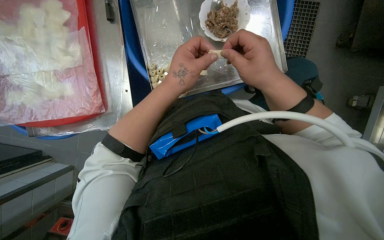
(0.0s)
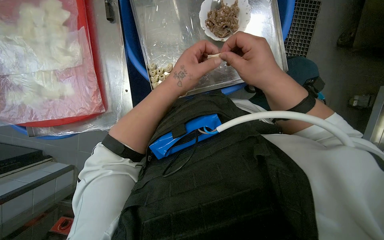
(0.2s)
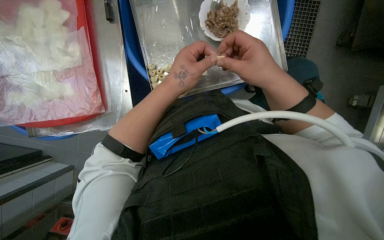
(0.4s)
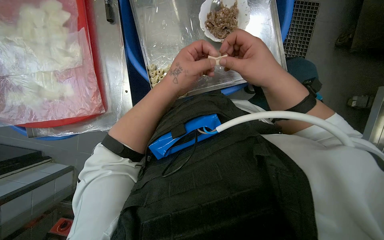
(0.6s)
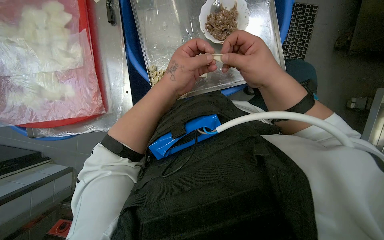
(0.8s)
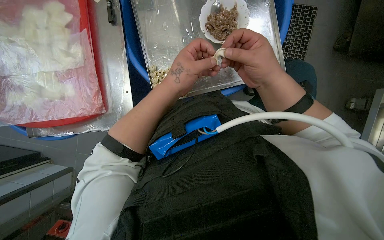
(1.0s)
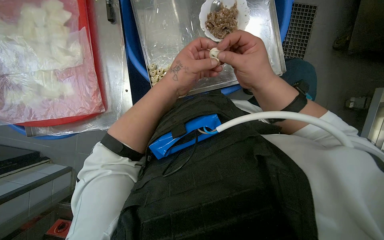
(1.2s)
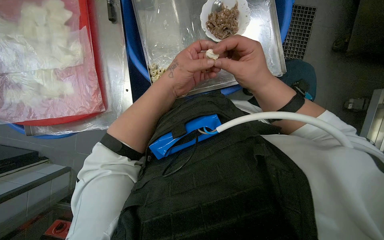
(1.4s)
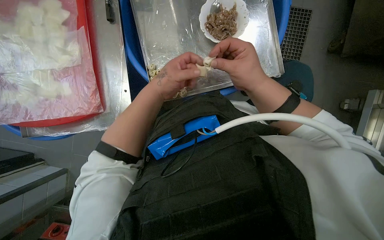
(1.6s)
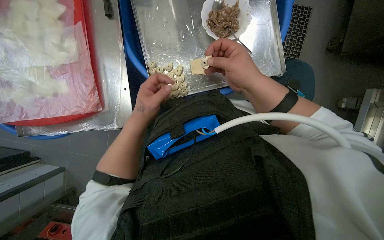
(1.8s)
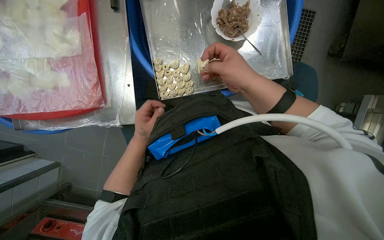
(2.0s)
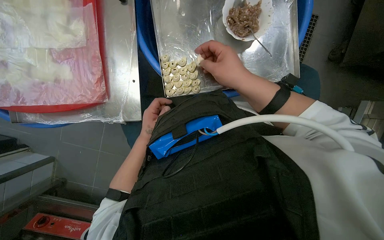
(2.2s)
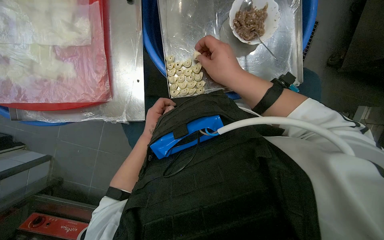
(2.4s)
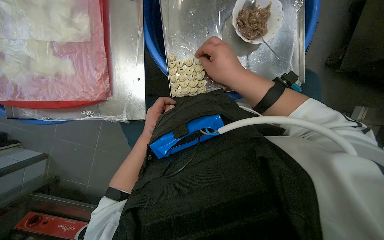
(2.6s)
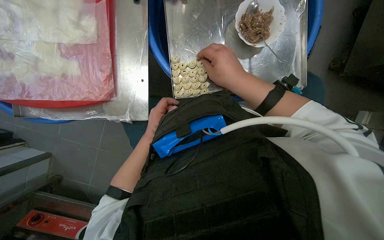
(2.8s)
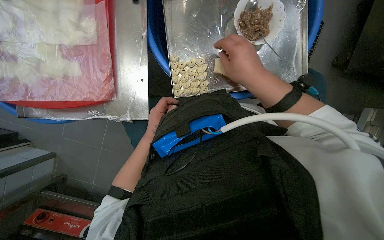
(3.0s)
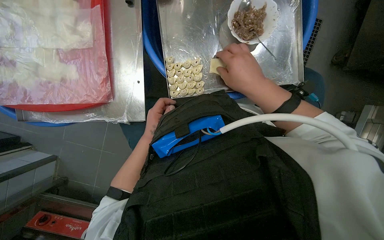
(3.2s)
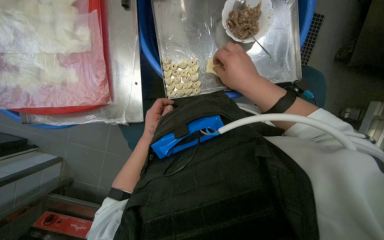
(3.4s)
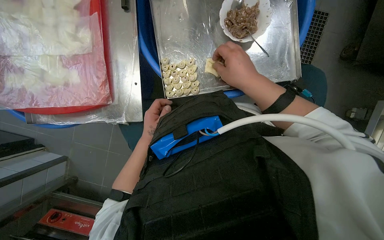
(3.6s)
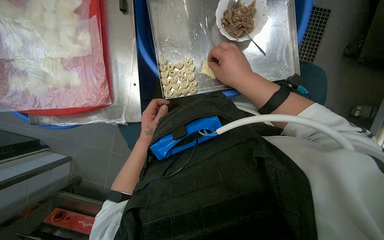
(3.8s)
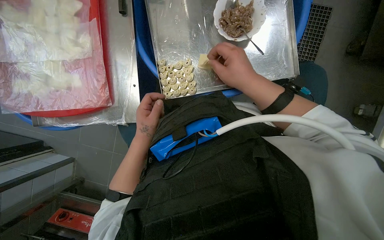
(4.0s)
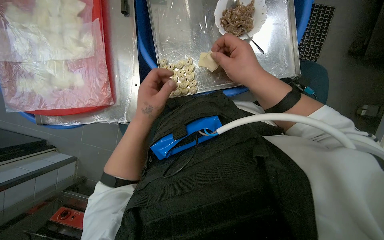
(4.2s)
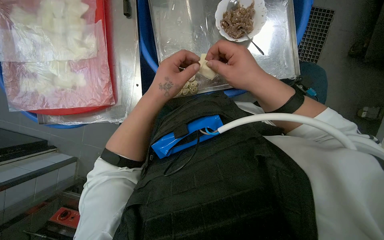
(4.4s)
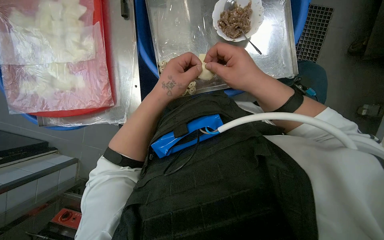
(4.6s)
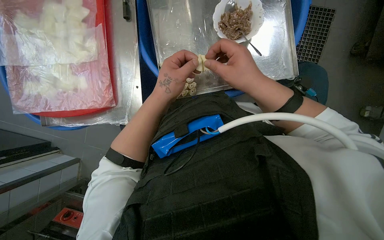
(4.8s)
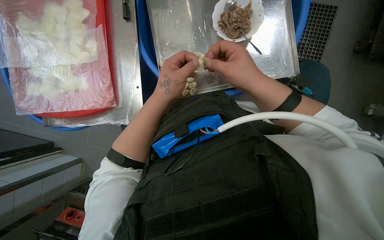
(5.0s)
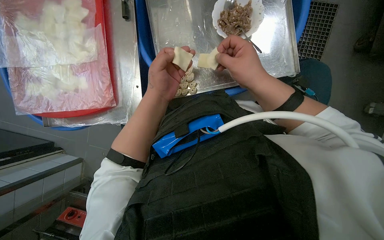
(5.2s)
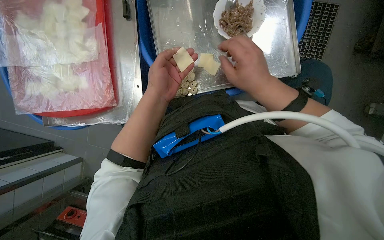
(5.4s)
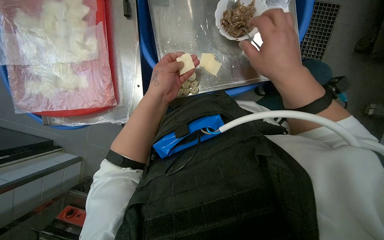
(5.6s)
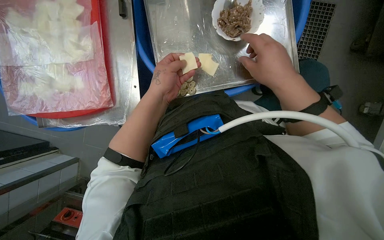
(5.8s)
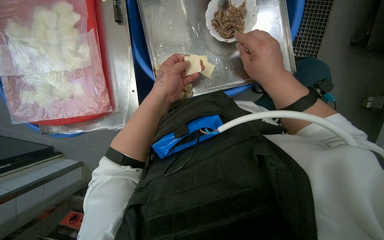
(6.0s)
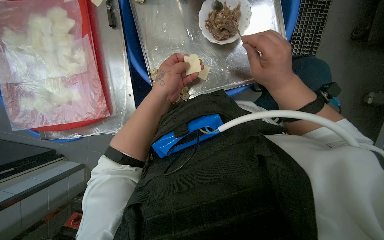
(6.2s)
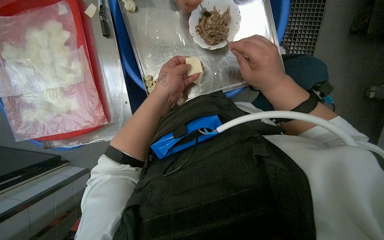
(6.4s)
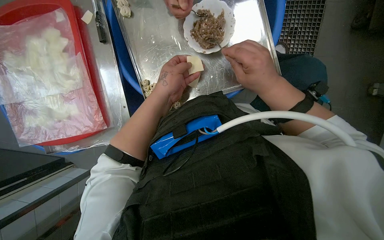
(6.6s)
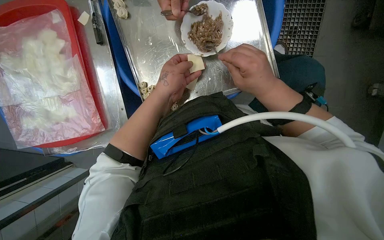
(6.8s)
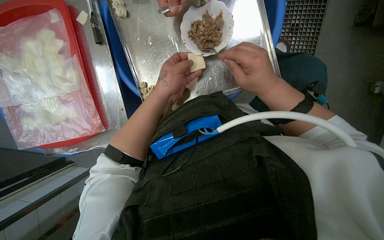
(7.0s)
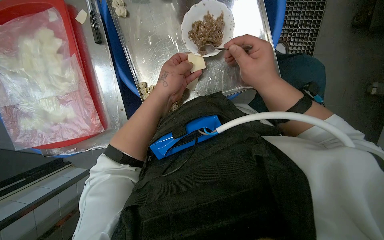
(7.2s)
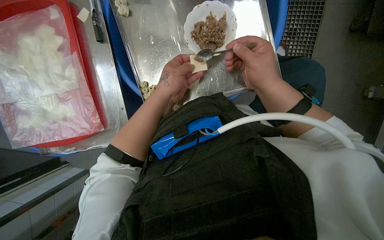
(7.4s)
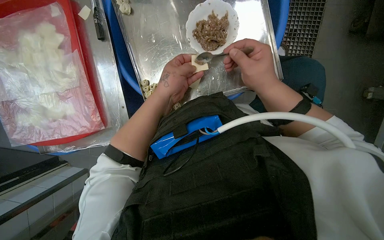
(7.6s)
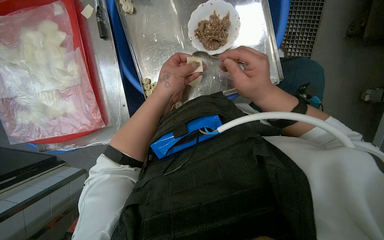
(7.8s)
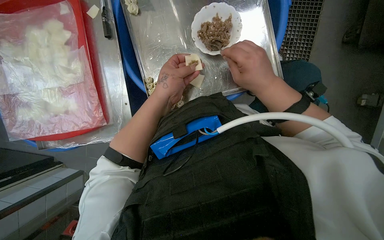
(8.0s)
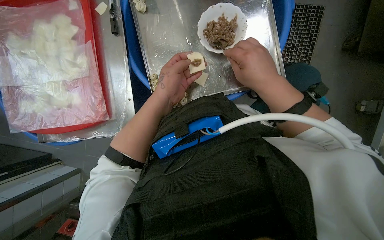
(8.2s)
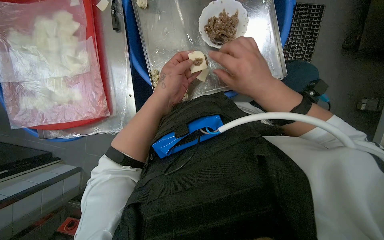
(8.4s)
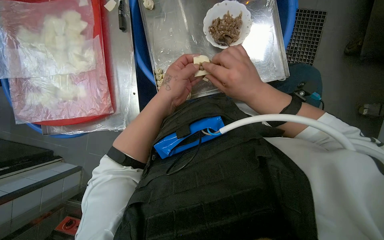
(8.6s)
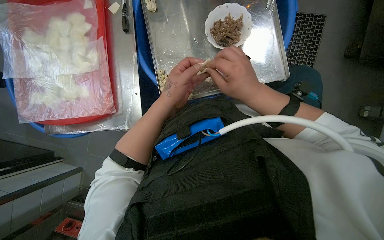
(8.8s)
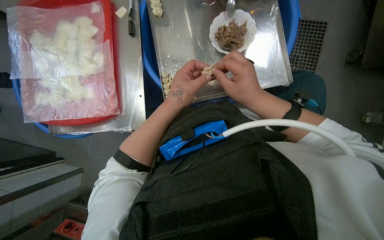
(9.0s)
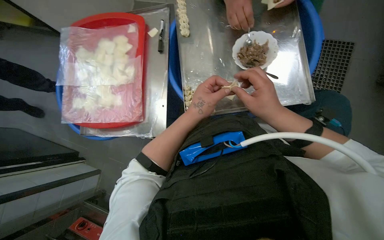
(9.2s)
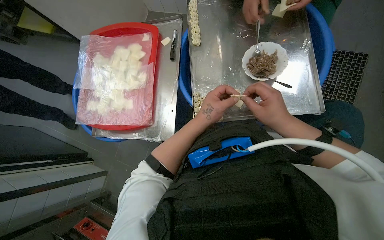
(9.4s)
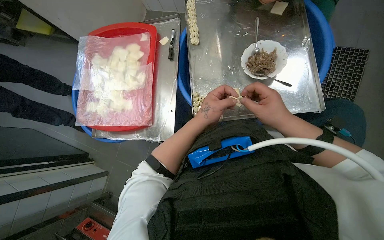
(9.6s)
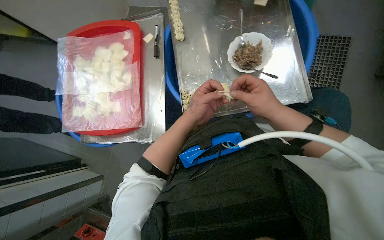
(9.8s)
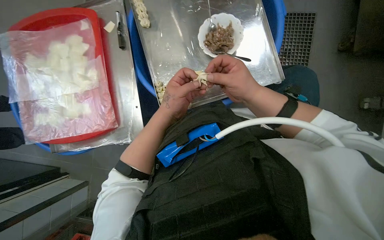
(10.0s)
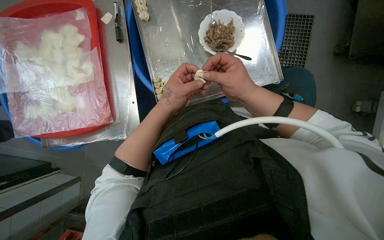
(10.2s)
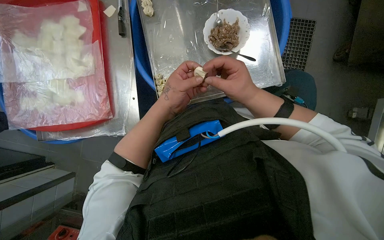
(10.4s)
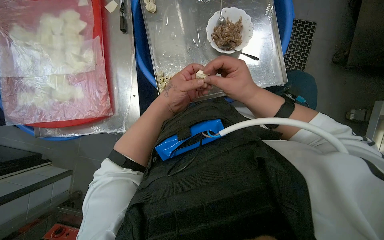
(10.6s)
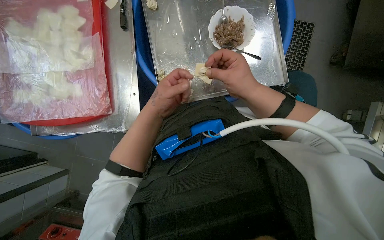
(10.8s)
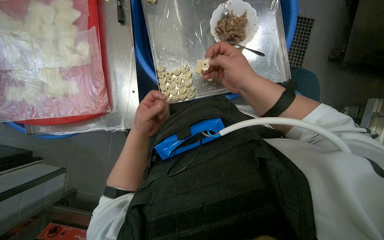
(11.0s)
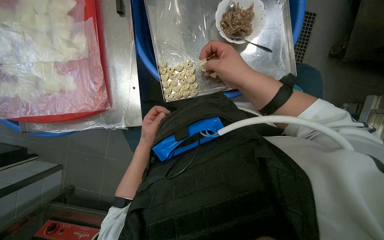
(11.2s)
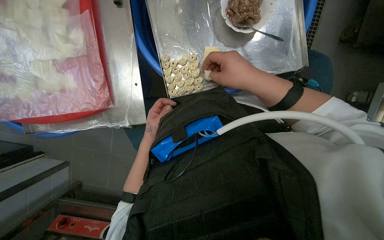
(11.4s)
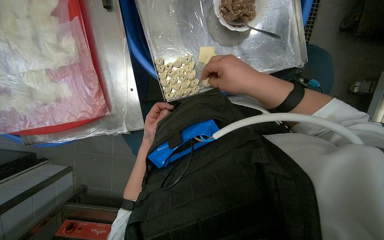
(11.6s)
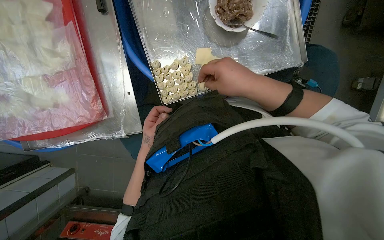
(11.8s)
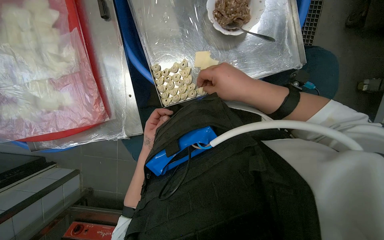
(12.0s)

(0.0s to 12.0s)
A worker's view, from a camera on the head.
Job: preparing food.
The whole recording: Making dumplings with meat filling. The worker picks up dough, fills it with meat, folds it, and places the finished dumpling on a tray.
0.0s - 1.6s: The hands work in one place, with small movements.
1.6s - 3.0s: The left hand travels farther from the camera and down the picture by roughly 20 cm.
3.0s - 4.4s: The left hand goes about 20 cm nearer to the camera.
4.4s - 6.0s: The left hand shifts some 10 cm farther from the camera.
6.0s - 7.6s: The hands work in one place, with small movements.
9.0s - 10.4s: The hands work in one place, with small movements.
10.4s - 12.0s: The left hand moves farther from the camera and down the picture, approximately 15 cm.

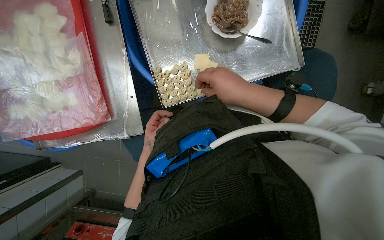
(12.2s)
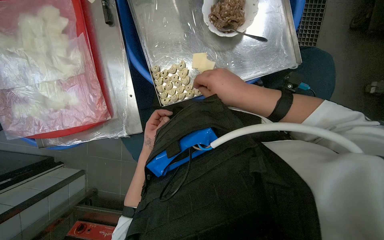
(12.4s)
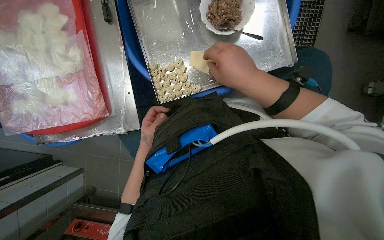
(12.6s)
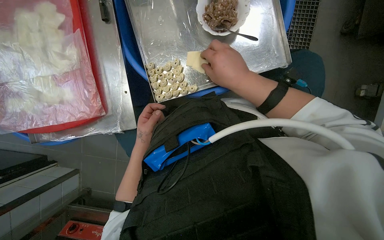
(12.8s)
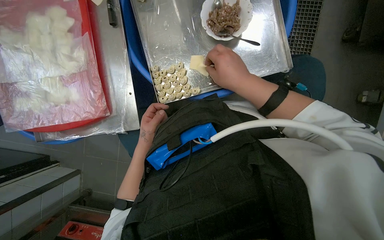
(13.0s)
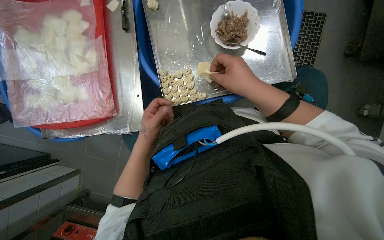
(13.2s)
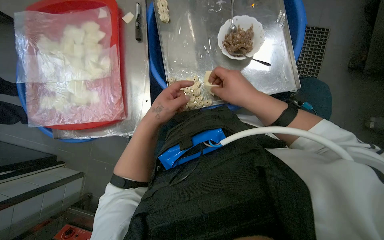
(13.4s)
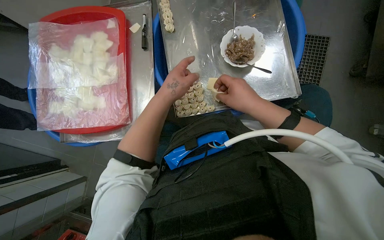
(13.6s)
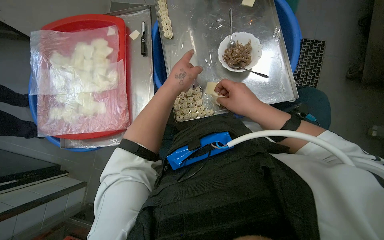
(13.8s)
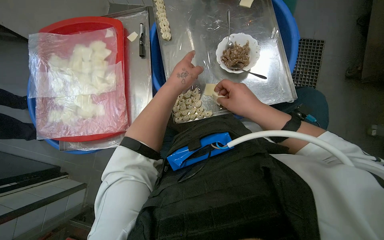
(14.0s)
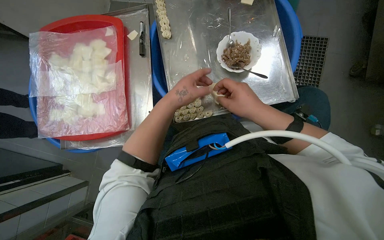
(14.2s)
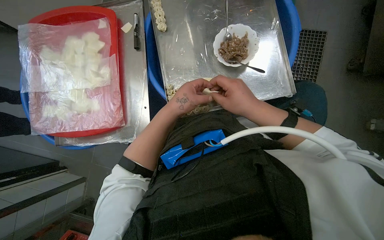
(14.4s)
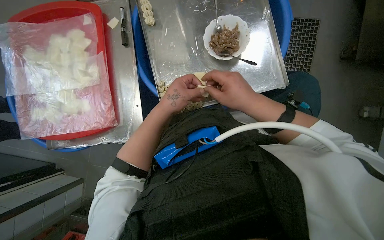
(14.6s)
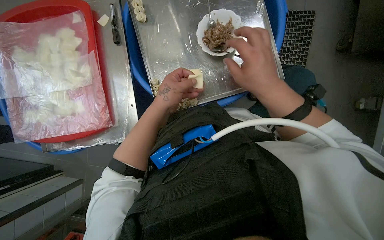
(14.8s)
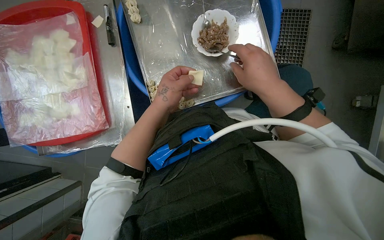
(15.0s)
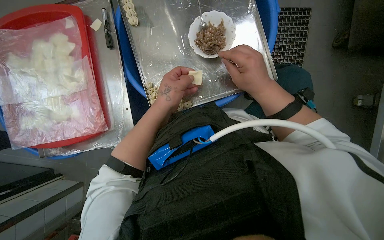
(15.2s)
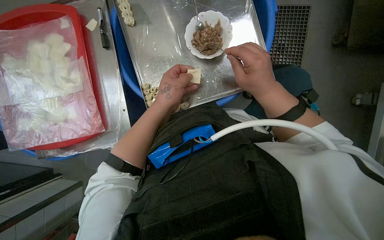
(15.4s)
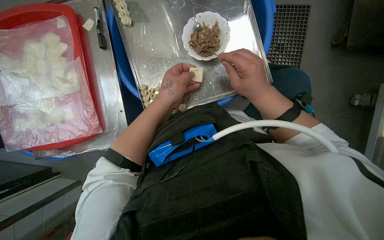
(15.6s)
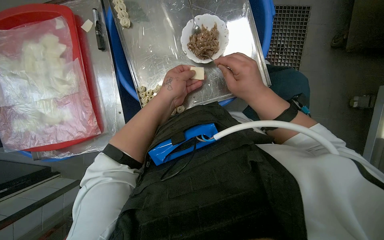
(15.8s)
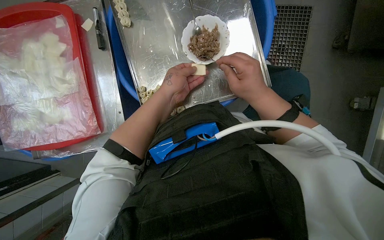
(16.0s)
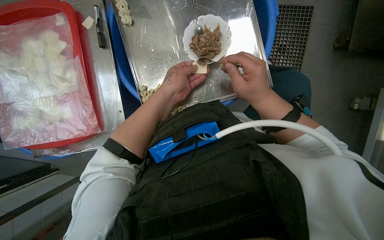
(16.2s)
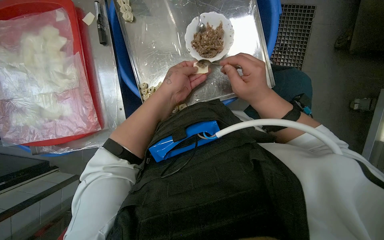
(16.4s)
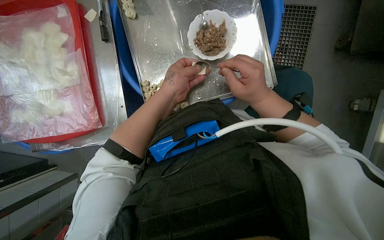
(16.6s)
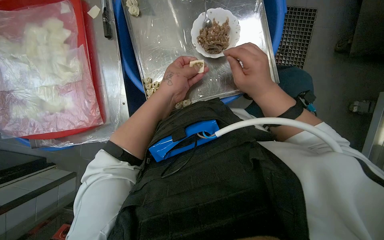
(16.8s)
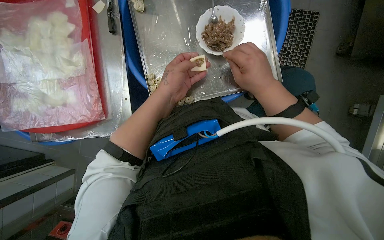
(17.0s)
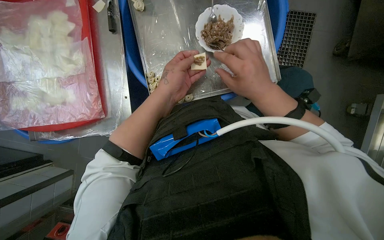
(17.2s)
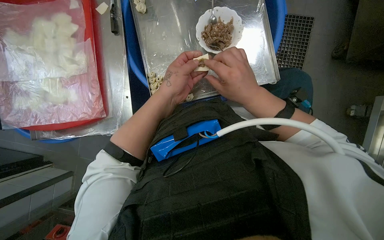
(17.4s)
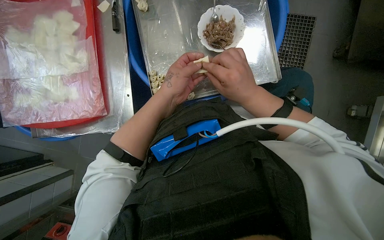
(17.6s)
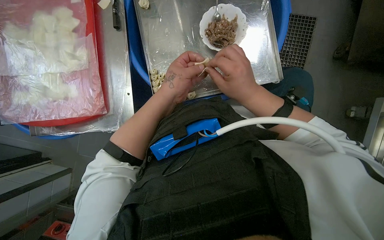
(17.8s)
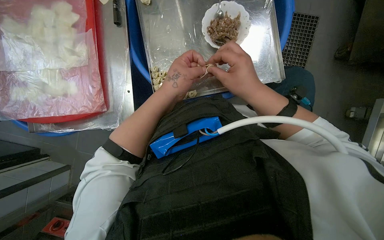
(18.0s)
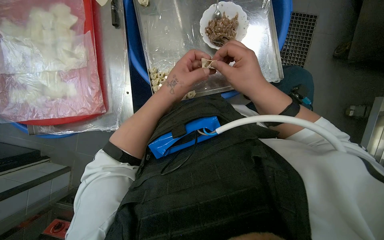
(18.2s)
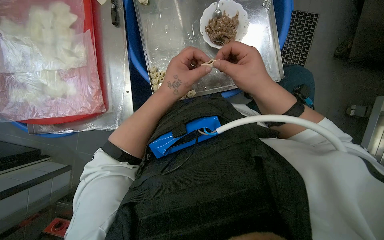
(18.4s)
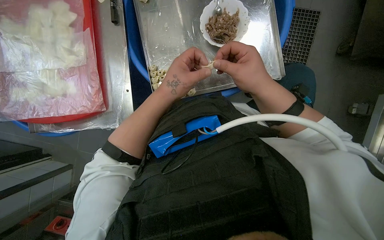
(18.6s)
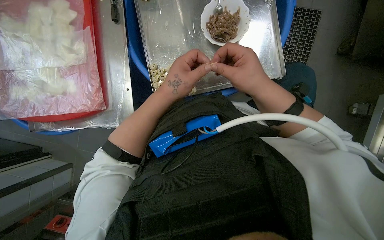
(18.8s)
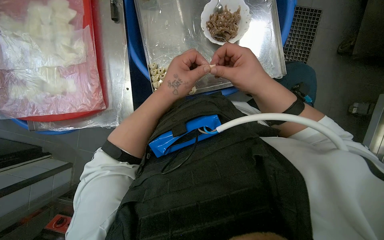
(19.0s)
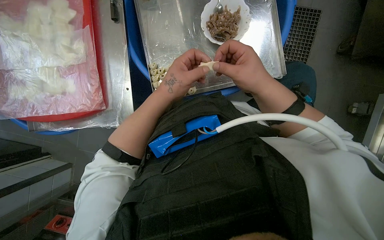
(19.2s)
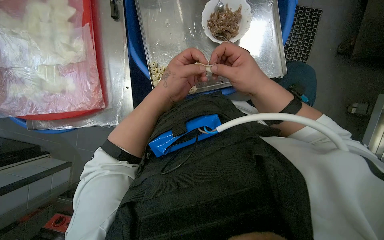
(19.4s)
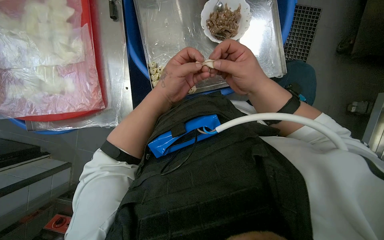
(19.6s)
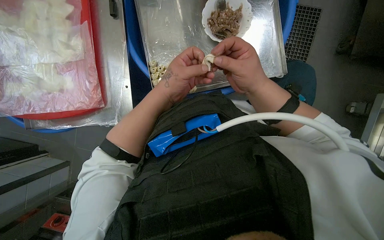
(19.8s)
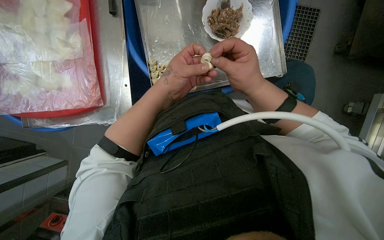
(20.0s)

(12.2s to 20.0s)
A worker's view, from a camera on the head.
Job: preparing food.
The whole recording: Making dumplings with meat filling. The worker picks up dough, fills it with meat, folds it, and places the finished dumpling on a tray.
12.2s - 13.8s: The wearer looks roughly 10 degrees further upward. The left hand travels nearer to the camera and up the picture by approximately 30 cm.
15.4s - 20.0s: The hands stay close to where they were, moving slightly.
